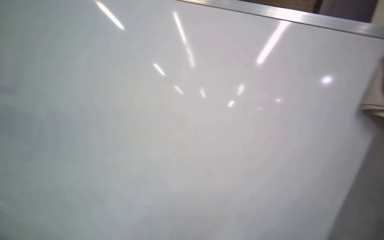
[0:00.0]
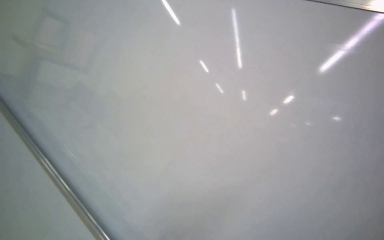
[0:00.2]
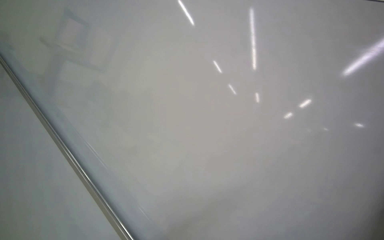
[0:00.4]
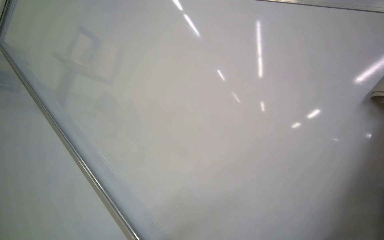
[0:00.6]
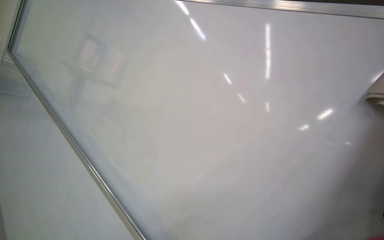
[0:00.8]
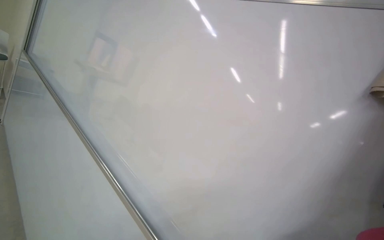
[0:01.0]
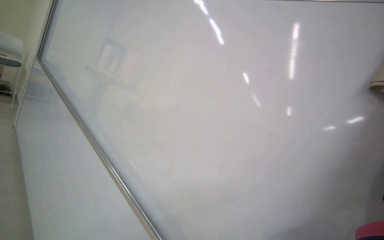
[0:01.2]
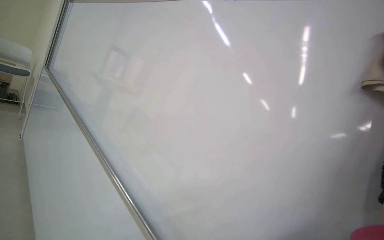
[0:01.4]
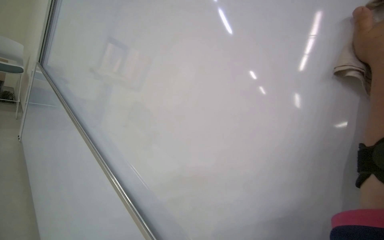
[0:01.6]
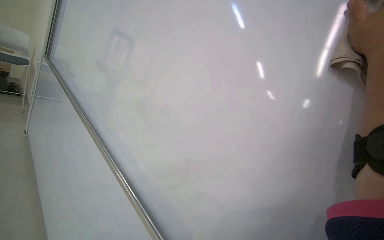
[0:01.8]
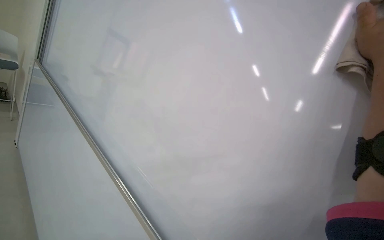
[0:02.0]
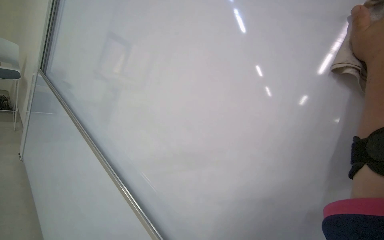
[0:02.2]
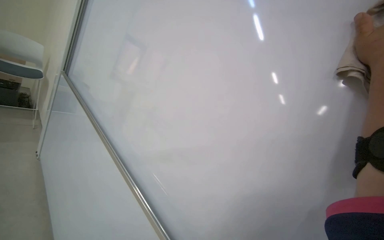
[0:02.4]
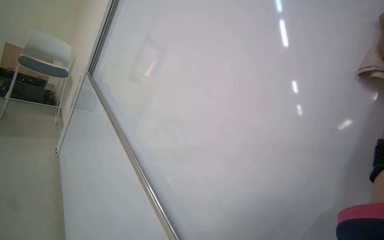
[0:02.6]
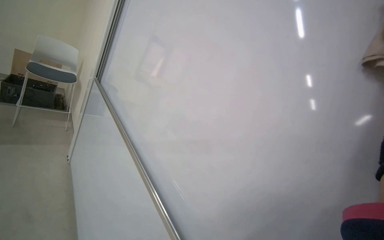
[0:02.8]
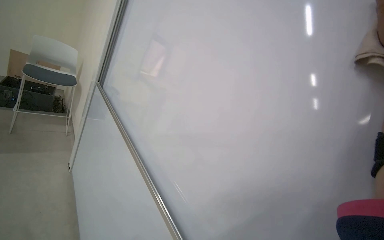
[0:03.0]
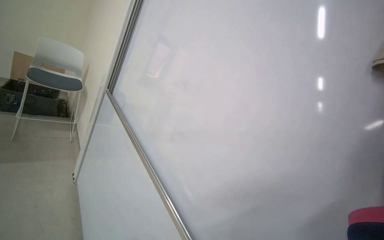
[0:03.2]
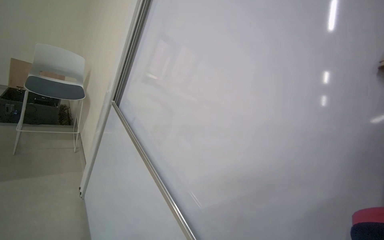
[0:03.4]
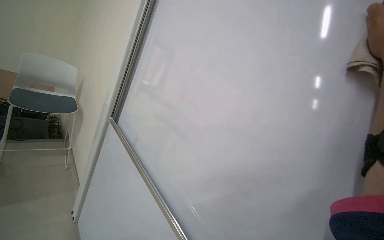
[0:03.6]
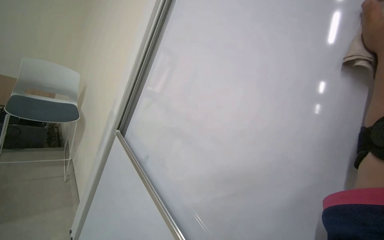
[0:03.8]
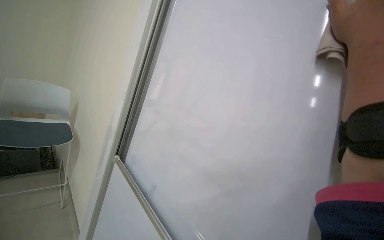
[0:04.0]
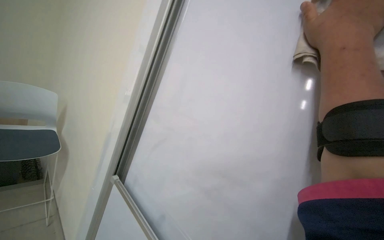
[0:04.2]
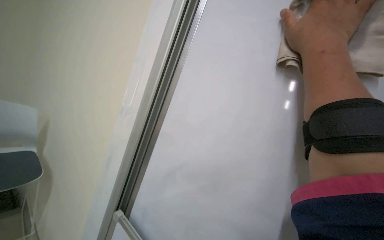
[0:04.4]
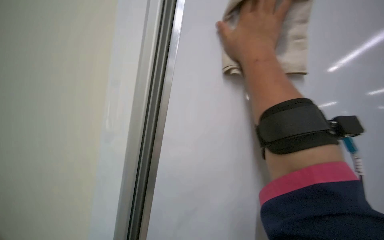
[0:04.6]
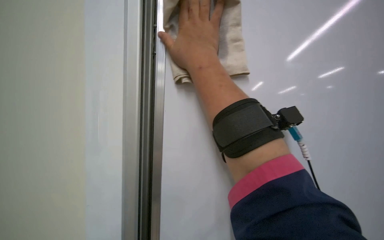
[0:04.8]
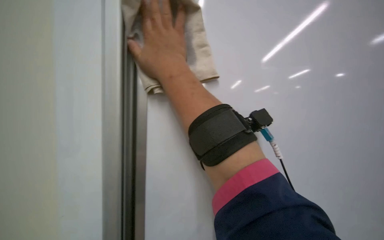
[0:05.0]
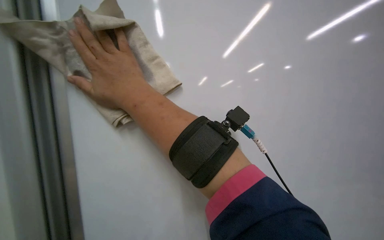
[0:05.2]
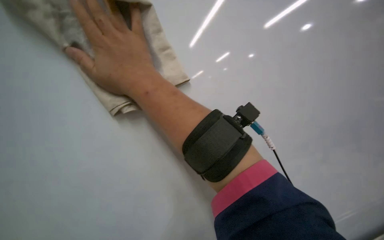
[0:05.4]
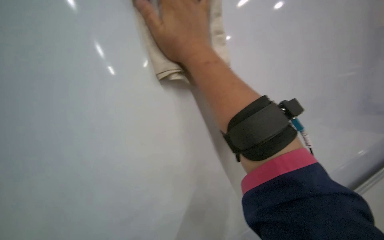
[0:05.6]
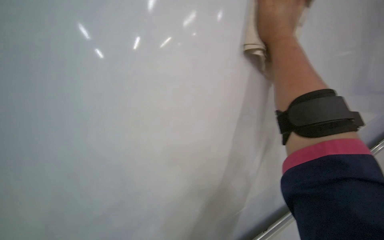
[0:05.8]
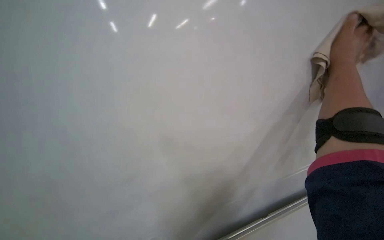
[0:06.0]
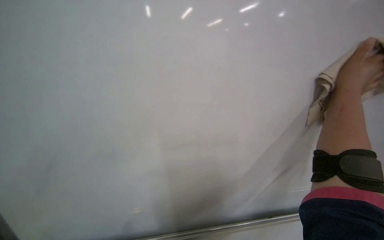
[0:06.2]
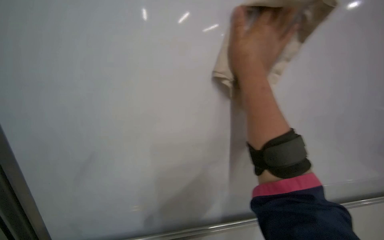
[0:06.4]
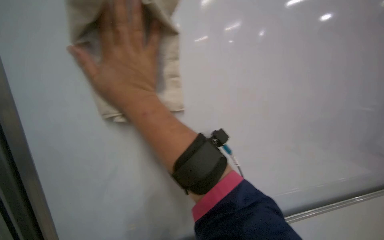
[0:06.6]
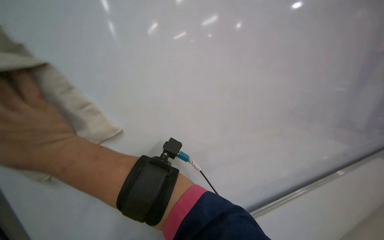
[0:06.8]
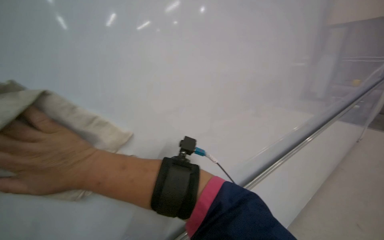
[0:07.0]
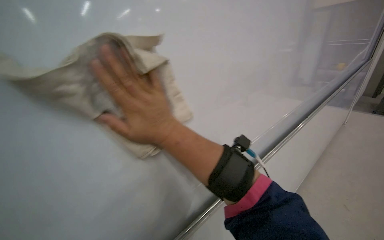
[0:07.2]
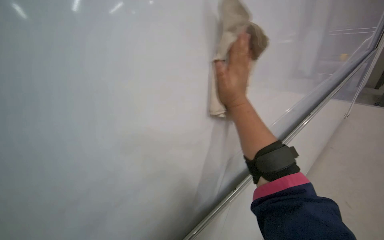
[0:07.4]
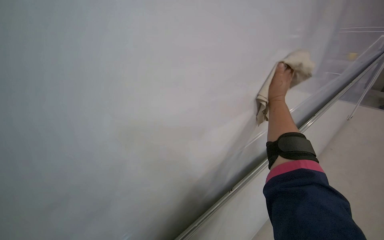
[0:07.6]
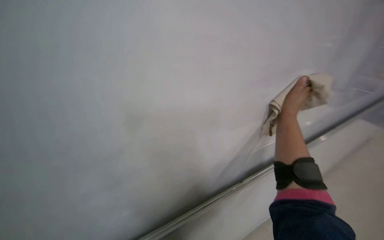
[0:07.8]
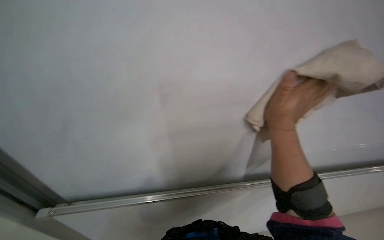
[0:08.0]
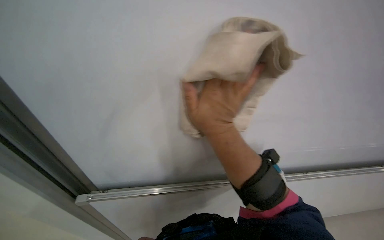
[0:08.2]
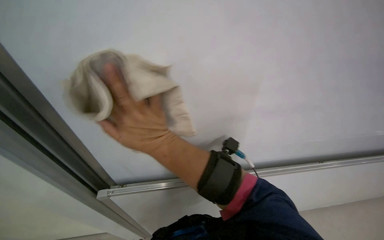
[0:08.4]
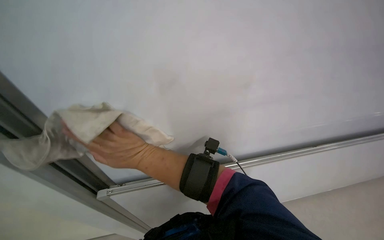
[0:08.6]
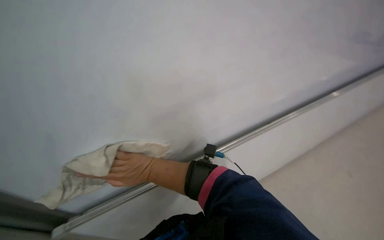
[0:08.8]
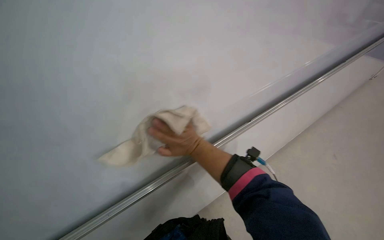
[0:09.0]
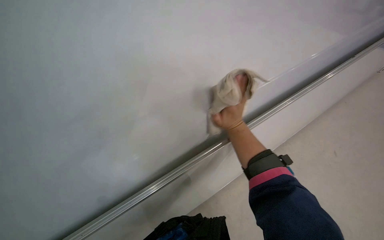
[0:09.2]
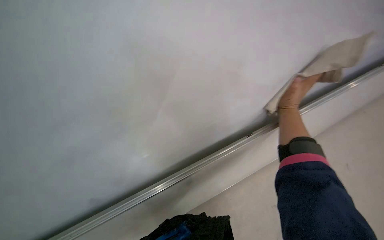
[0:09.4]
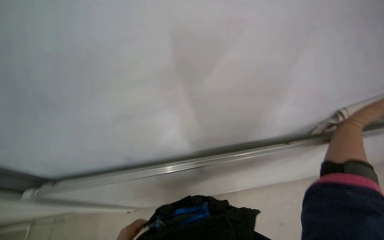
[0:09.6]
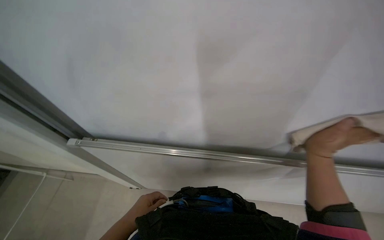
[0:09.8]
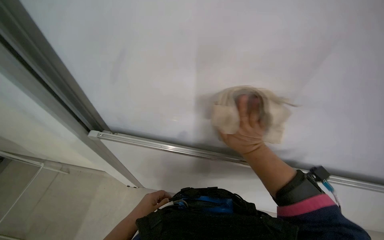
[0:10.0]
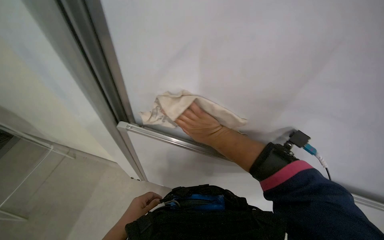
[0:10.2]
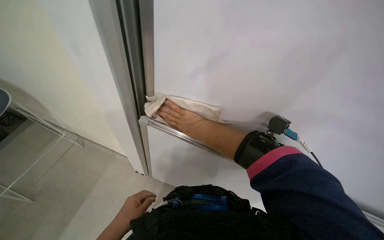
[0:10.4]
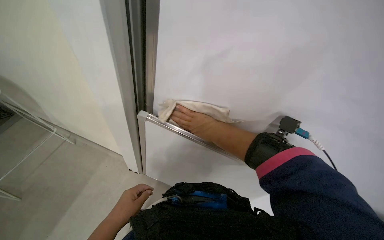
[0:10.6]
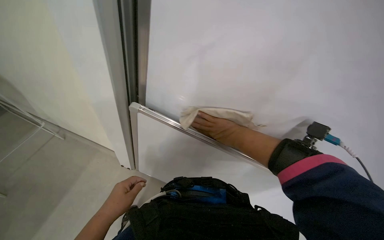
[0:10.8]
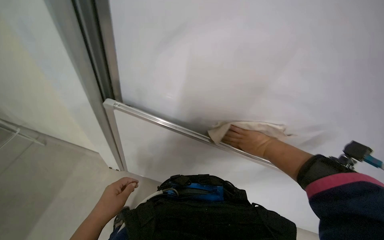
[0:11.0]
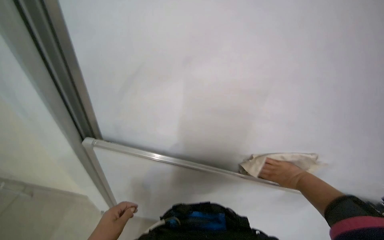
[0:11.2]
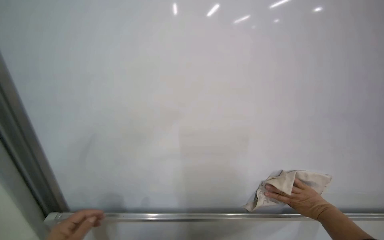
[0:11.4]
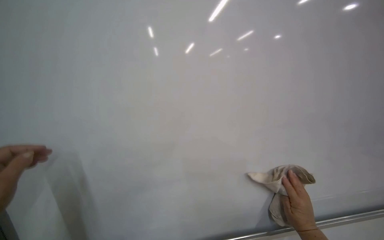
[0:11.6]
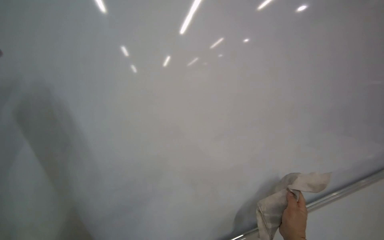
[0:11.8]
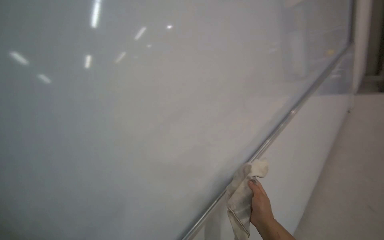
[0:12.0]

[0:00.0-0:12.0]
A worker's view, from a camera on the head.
Job: wiping surfaces.
The whole recording: Cleaning whiteboard. The worker prepares cleaning supplies and wipes the whiteboard with a cloth and cleaner.
0:00.0 to 0:01.6: The camera is aimed roughly 15 degrees further to the left.
0:01.6 to 0:03.0: The wearer moves about 70 cm.
0:03.0 to 0:04.4: The head travels roughly 1 m.
0:04.4 to 0:06.0: The view swings approximately 40 degrees to the right.
0:06.0 to 0:07.6: The view tips downward by approximately 20 degrees. The scene rotates counterclockwise by roughly 35 degrees.
0:09.0 to 0:10.4: The wearer looks about 20 degrees further downward. The right hand reaches about 40 cm to the right, then returns.
0:10.4 to 0:12.0: The head rotates some 45 degrees to the right. The wearer looks some 25 degrees further upward.

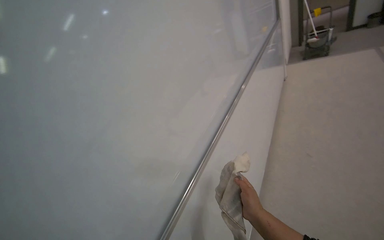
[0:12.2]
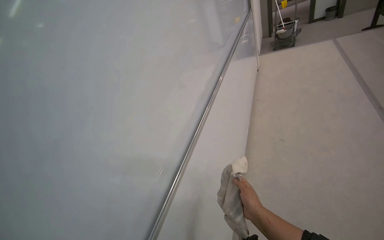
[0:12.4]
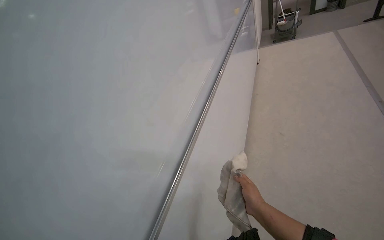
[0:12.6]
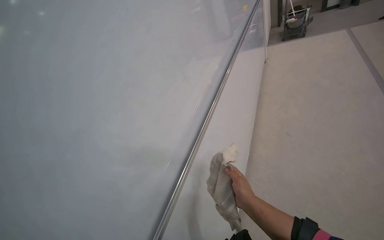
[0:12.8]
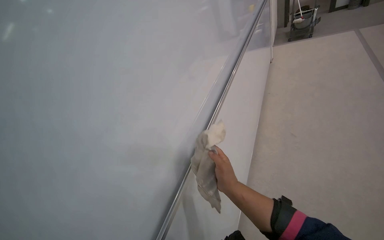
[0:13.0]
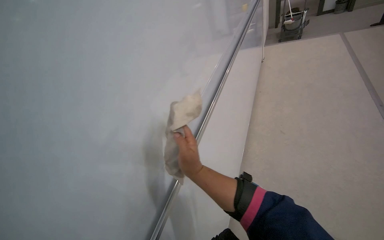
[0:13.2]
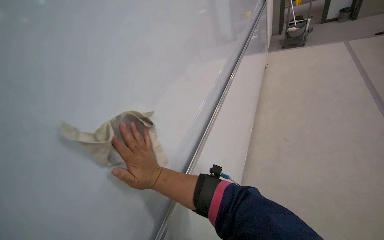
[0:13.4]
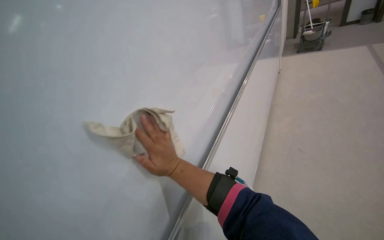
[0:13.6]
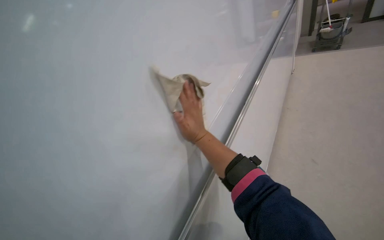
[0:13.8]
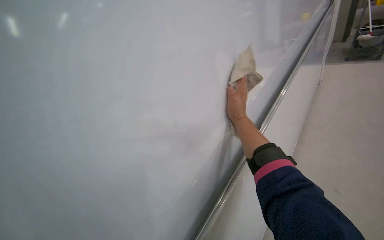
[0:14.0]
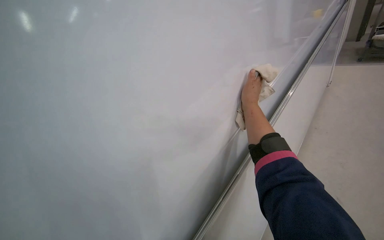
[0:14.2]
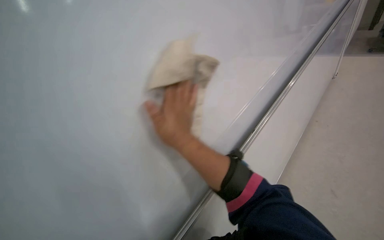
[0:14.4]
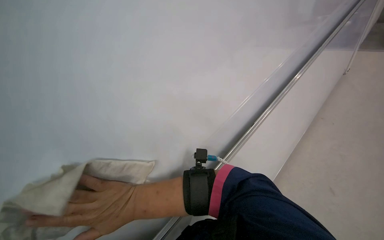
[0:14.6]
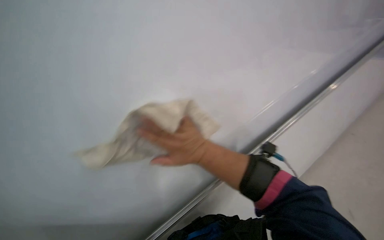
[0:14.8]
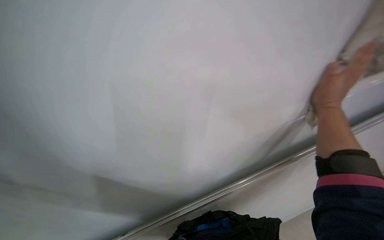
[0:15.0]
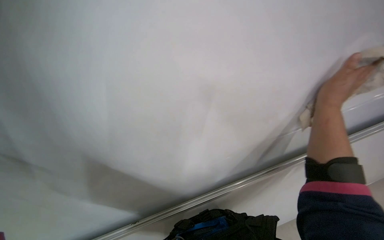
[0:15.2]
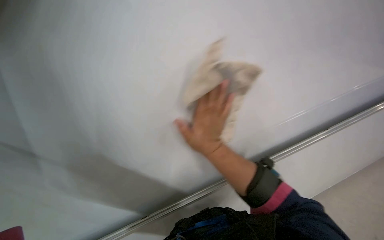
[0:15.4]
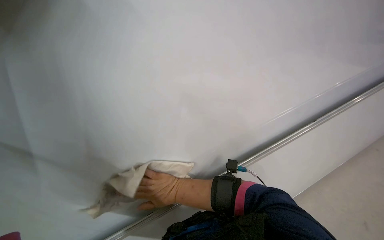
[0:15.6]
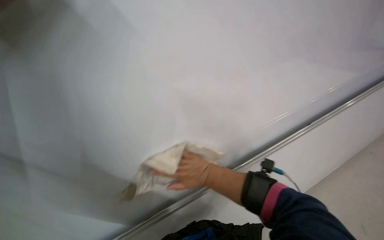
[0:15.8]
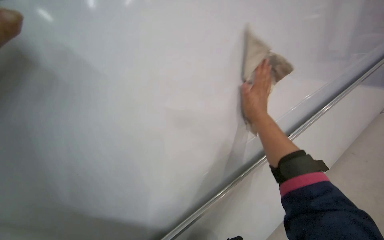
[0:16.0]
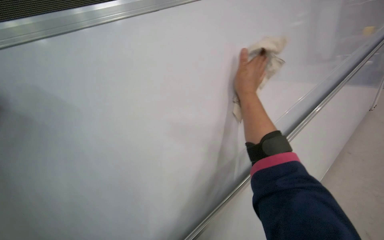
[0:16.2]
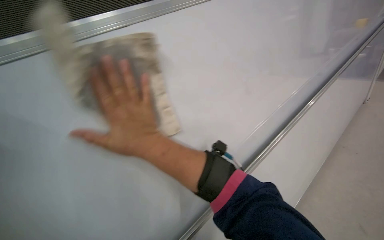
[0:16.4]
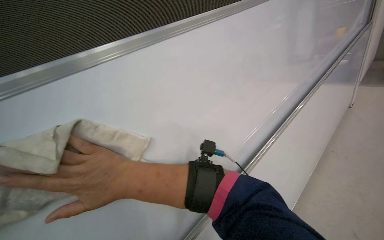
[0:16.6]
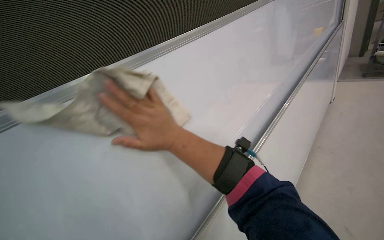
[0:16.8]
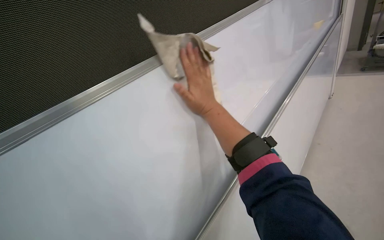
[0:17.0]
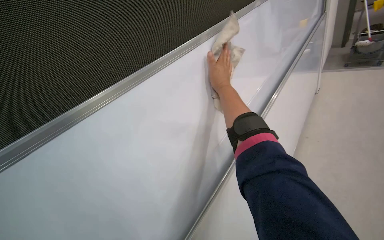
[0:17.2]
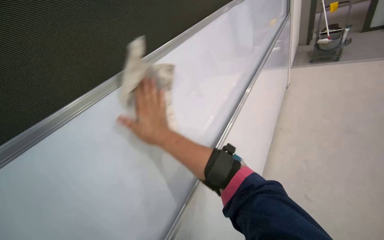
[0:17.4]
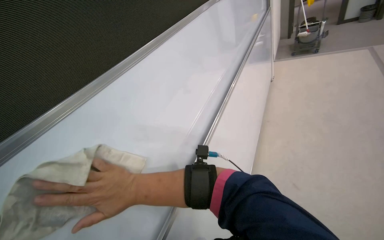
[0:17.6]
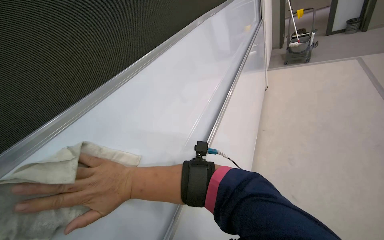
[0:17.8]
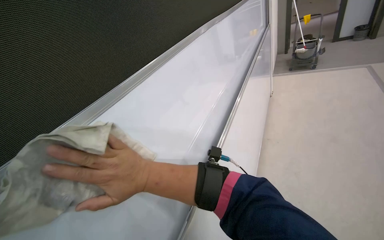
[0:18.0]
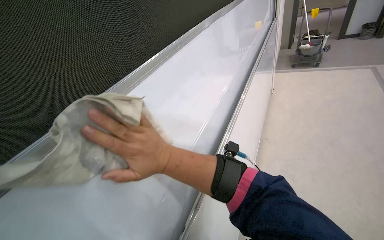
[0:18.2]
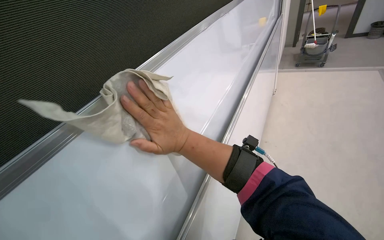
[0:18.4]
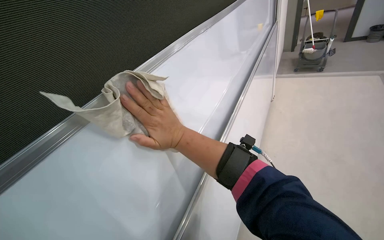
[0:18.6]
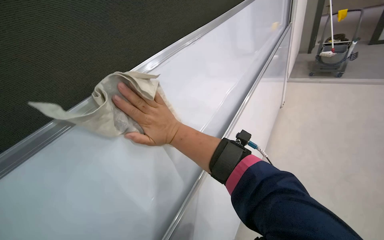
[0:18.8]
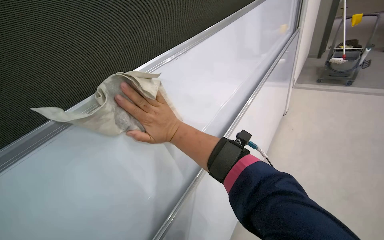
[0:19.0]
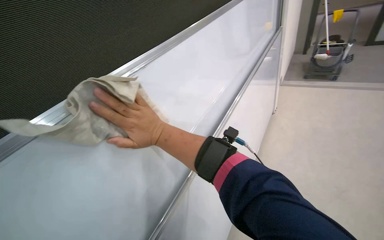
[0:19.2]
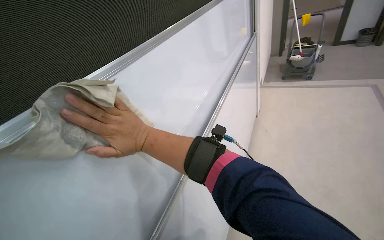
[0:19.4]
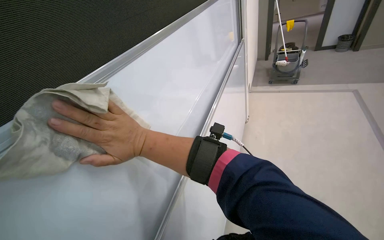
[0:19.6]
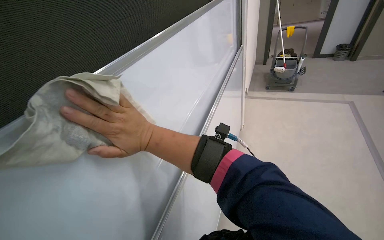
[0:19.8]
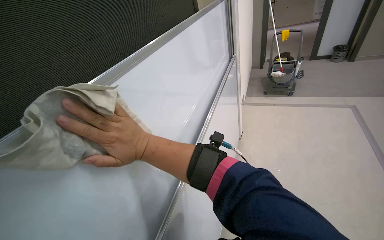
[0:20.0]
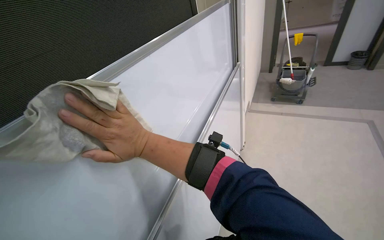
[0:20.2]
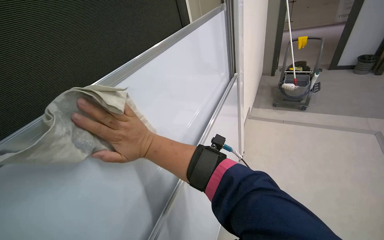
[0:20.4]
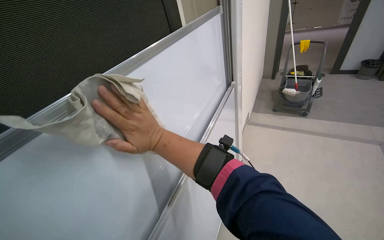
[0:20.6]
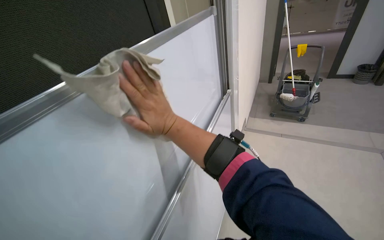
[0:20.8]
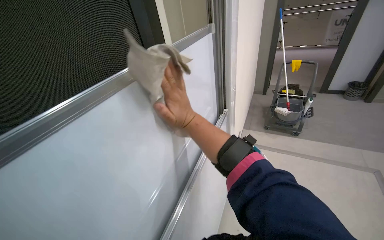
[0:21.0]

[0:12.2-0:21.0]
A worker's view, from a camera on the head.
Job: wiping surfaces.
The whole recording: Cleaning whiteboard. The worker prepares cleaning supplies and wipes the whiteboard with a cloth and cleaner.
0:12.2 to 0:13.6: The right hand moves to the left, about 10 cm.
0:13.6 to 0:15.2: The head rotates some 25 degrees to the left. The view tips downward by roughly 15 degrees. The right hand moves left and right over about 50 cm, changing direction 2 times.
0:16.6 to 0:18.0: The wearer looks some 15 degrees further to the right. The right hand travels to the right and back again, approximately 20 cm each way.
